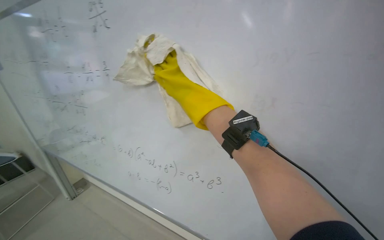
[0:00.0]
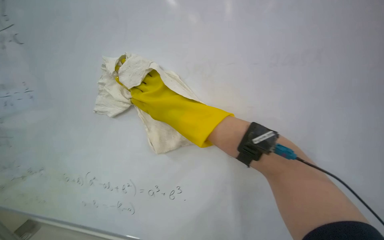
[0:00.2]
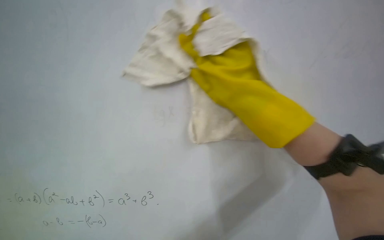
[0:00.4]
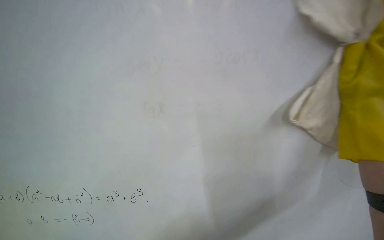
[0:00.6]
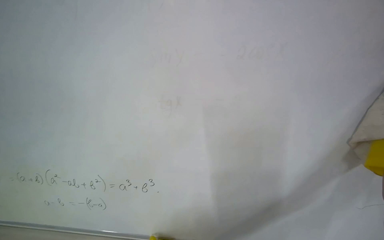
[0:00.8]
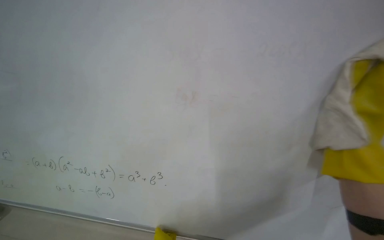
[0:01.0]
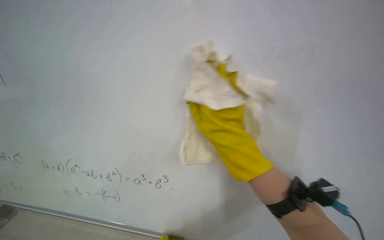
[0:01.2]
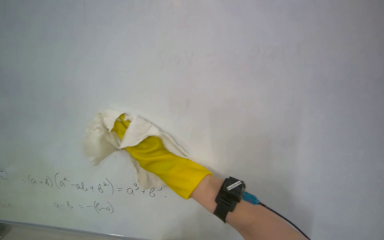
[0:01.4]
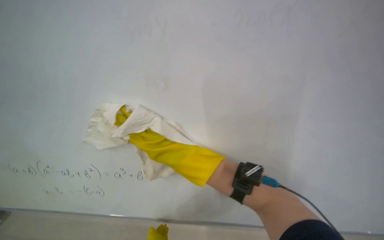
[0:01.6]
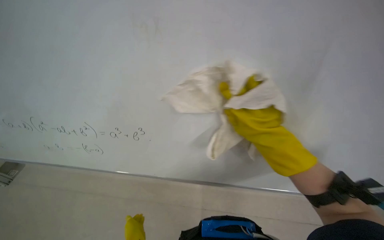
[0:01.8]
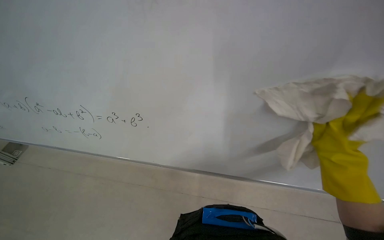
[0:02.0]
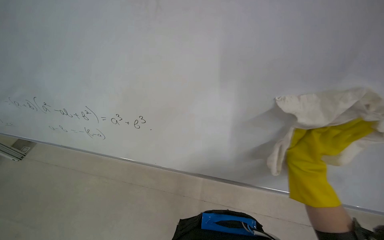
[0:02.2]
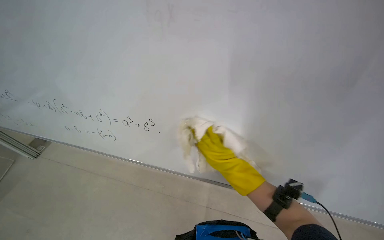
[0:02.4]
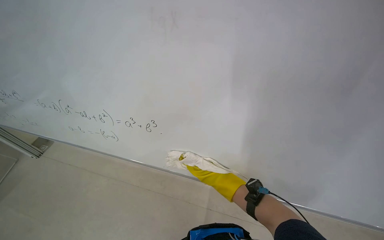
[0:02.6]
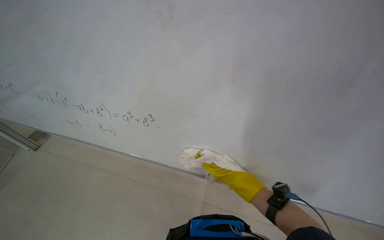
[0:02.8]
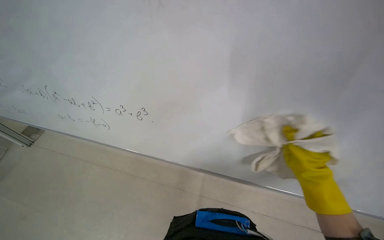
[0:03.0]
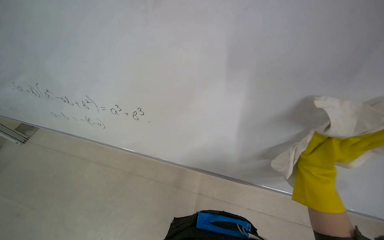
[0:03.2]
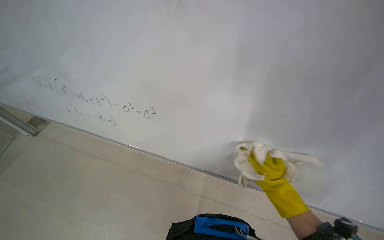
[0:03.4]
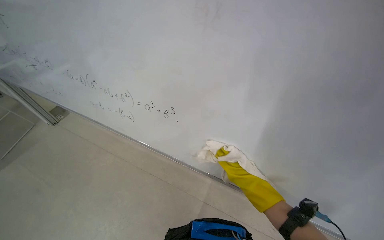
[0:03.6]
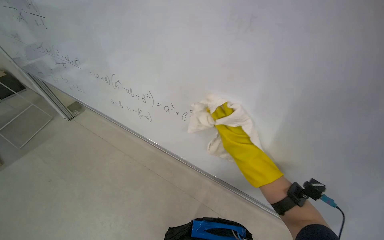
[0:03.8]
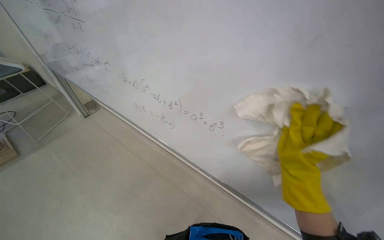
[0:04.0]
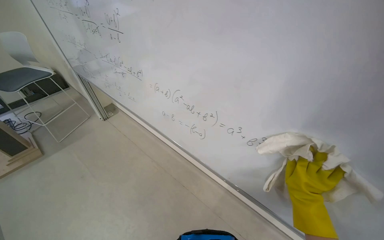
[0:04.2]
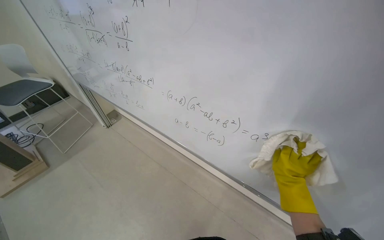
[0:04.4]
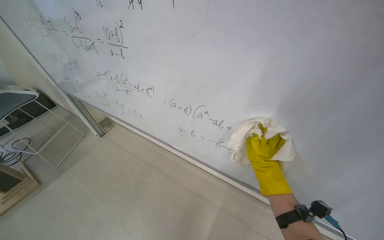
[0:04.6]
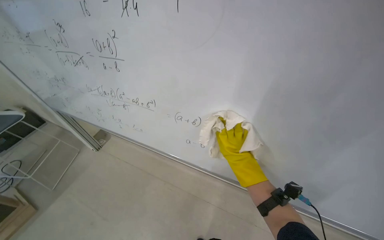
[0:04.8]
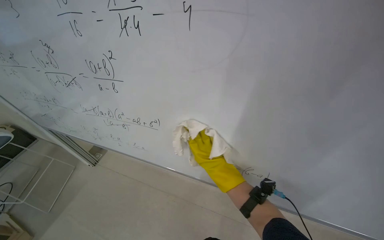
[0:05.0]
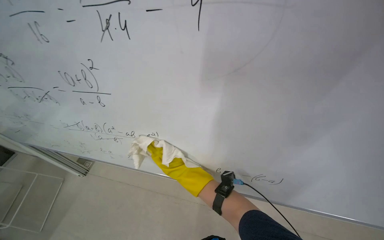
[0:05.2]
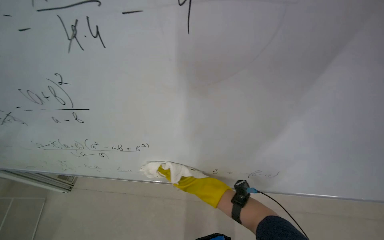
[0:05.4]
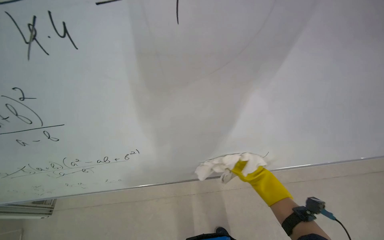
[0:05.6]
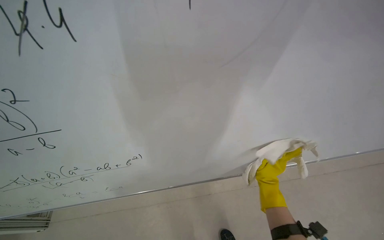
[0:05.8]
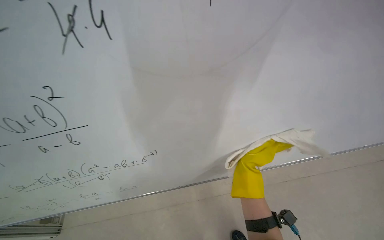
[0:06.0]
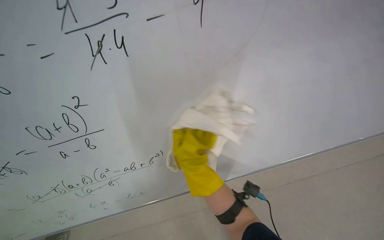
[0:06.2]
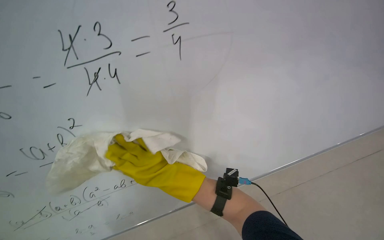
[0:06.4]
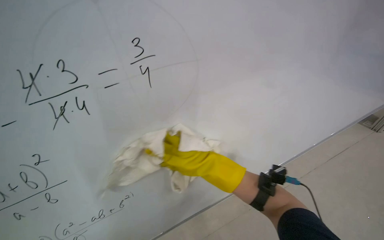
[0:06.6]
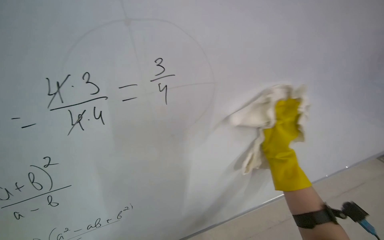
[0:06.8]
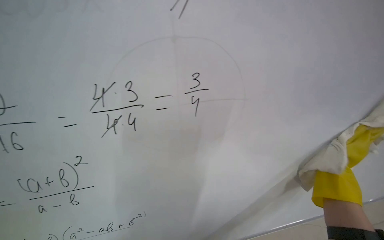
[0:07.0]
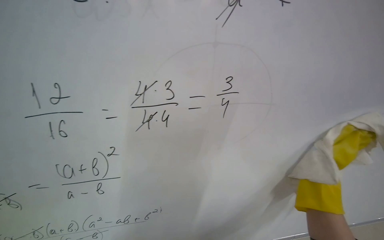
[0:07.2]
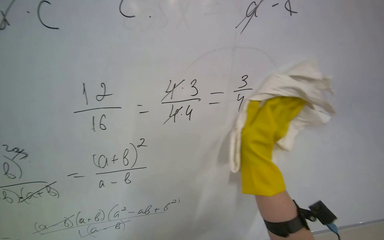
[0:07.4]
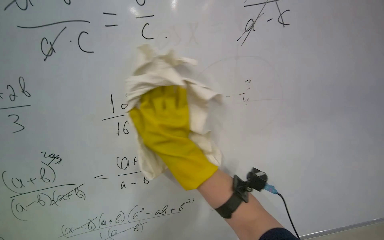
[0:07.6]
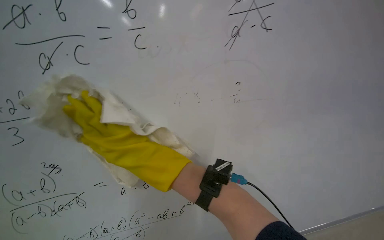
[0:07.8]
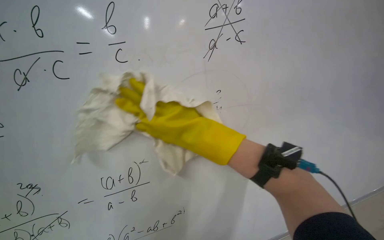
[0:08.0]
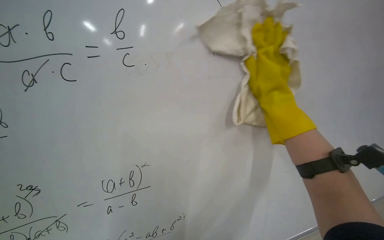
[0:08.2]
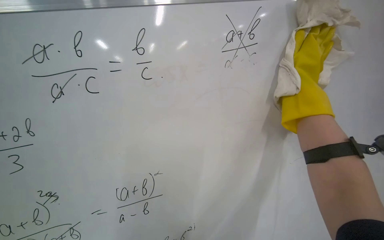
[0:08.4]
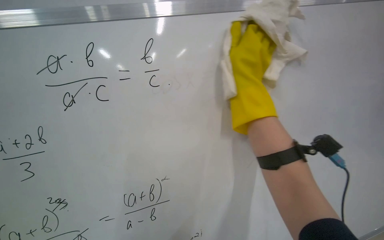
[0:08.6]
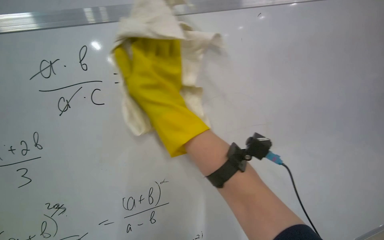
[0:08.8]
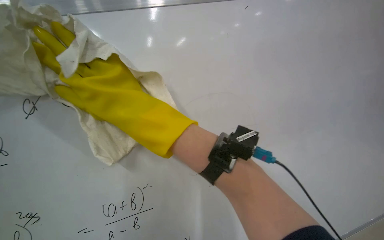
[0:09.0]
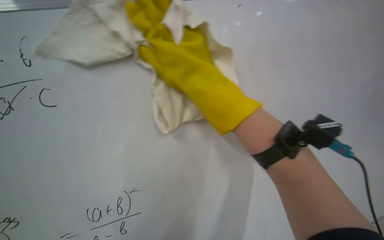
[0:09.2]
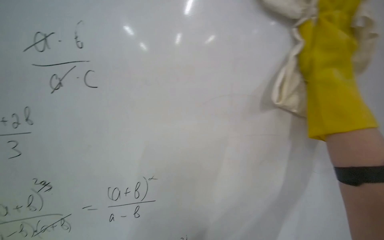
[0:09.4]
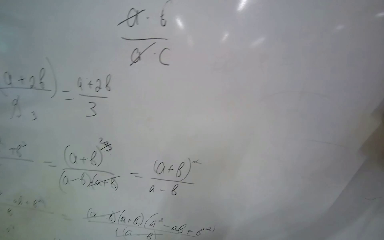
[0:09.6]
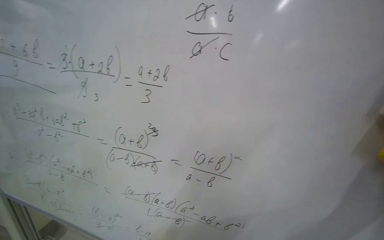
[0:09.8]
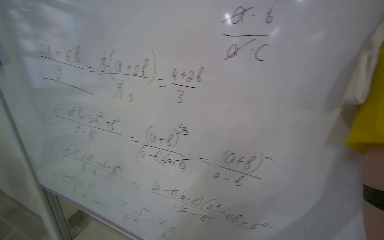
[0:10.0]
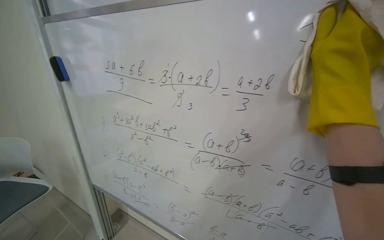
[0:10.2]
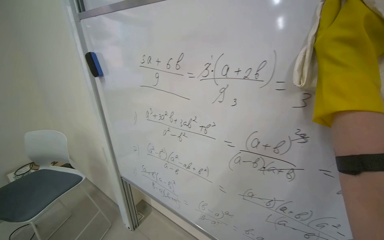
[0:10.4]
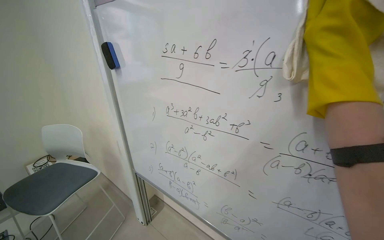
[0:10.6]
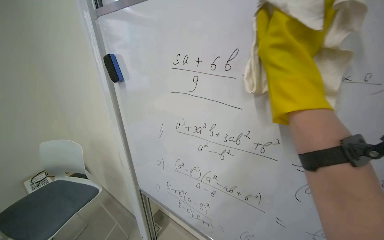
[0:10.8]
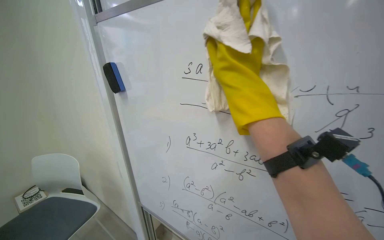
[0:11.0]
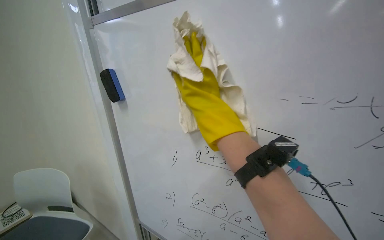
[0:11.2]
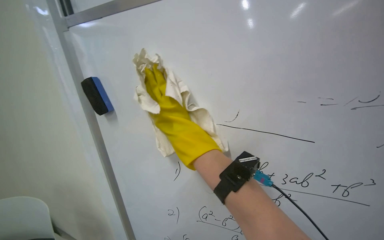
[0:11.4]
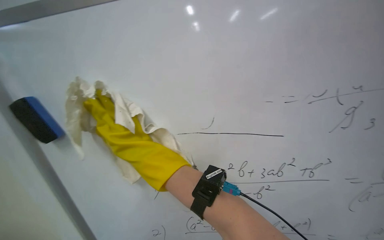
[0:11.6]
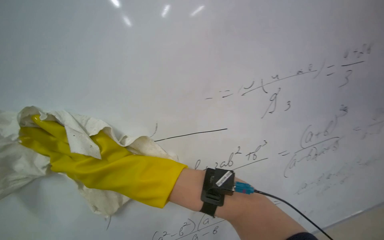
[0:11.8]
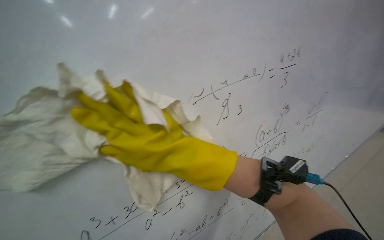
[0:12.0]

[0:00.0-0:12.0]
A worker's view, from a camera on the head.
Job: wiping surfaces.
The whole recording: Wiping whiteboard clean. The worker wipes the whiteboard clean with a cloth.
0:01.6 to 0:03.0: The right hand travels to the right and down the picture by roughly 25 cm.
0:04.4 to 0:06.0: The scene rotates counterclockwise by some 30 degrees.
0:06.0 to 0:07.6: The wearer's head swings approximately 15 degrees to the left. The wearer looks roughly 30 degrees further upward.
0:09.0 to 0:10.4: The head turns to the left by roughly 30 degrees.
0:10.4 to 0:12.0: The camera travels approximately 40 cm. The head rotates approximately 20 degrees to the right.

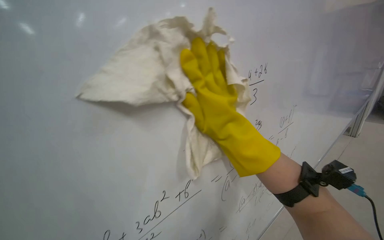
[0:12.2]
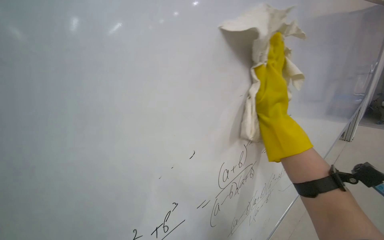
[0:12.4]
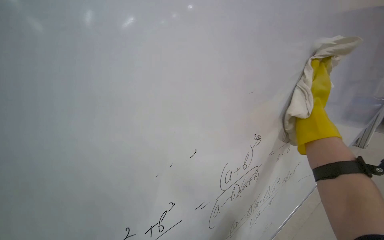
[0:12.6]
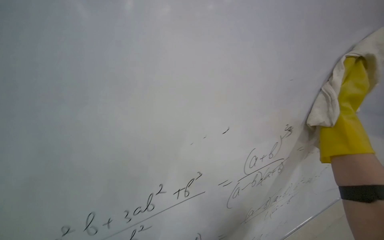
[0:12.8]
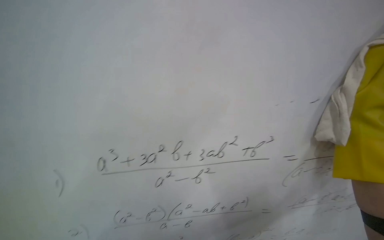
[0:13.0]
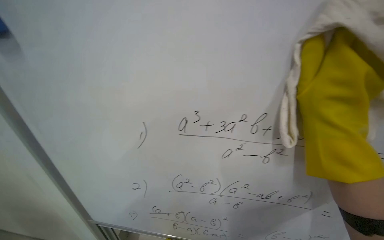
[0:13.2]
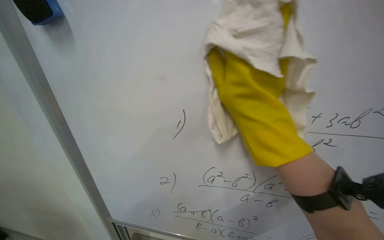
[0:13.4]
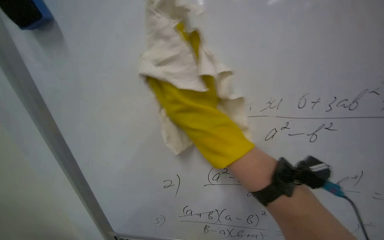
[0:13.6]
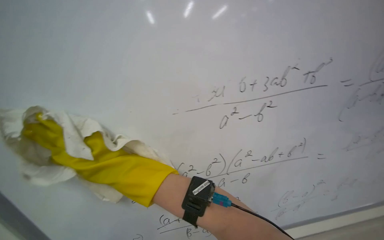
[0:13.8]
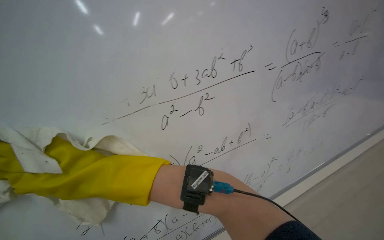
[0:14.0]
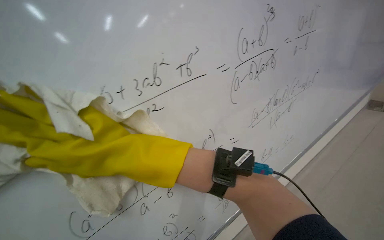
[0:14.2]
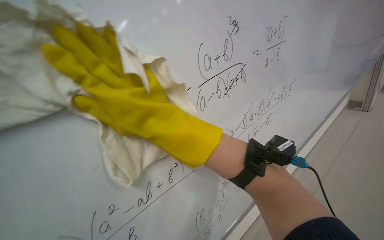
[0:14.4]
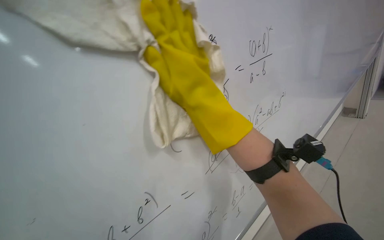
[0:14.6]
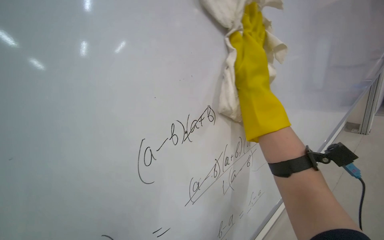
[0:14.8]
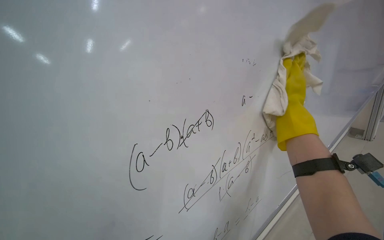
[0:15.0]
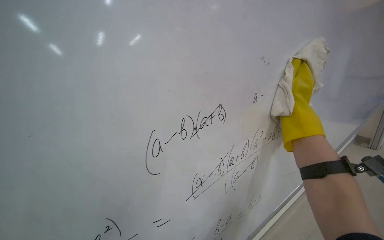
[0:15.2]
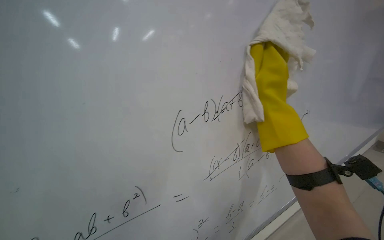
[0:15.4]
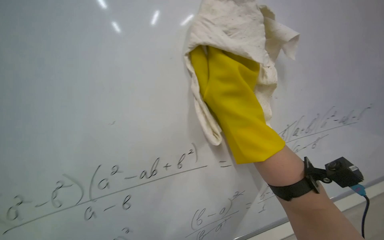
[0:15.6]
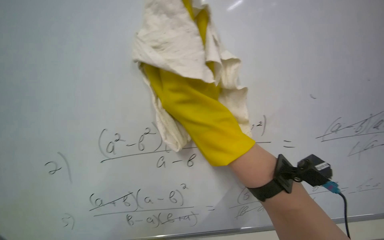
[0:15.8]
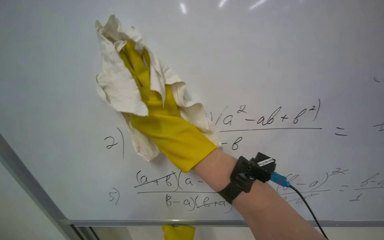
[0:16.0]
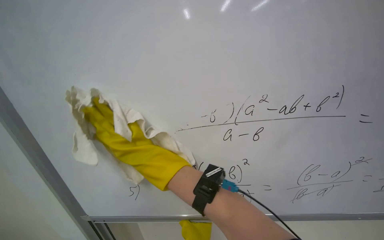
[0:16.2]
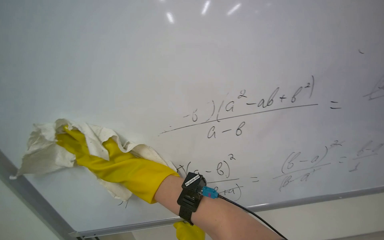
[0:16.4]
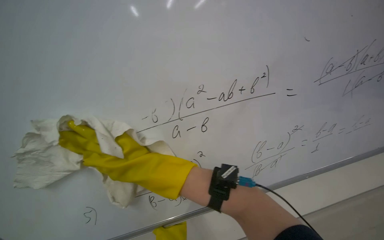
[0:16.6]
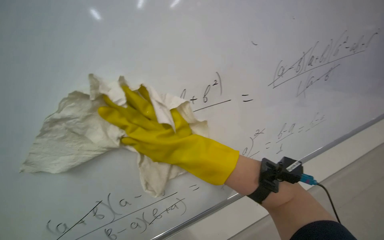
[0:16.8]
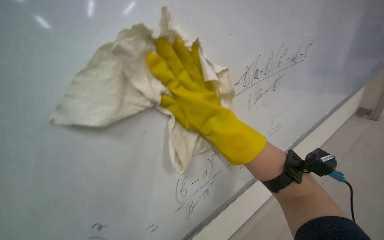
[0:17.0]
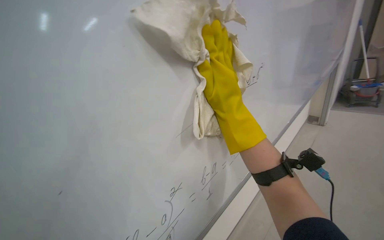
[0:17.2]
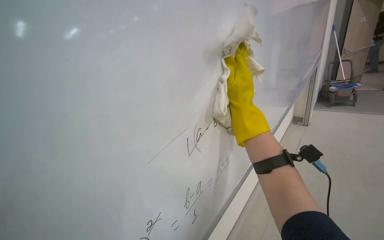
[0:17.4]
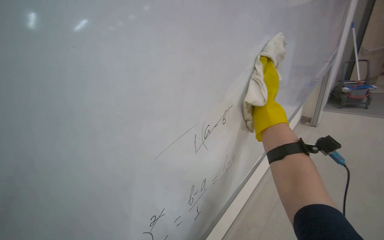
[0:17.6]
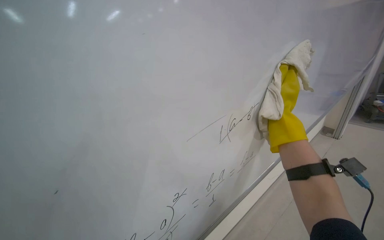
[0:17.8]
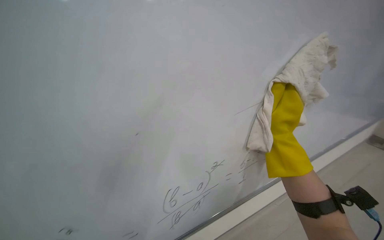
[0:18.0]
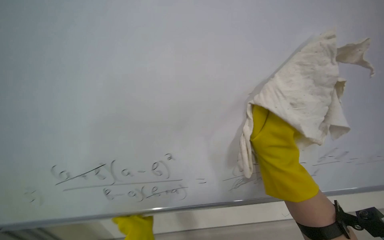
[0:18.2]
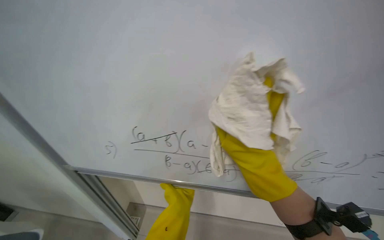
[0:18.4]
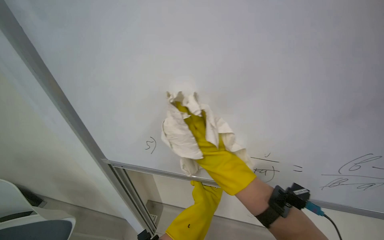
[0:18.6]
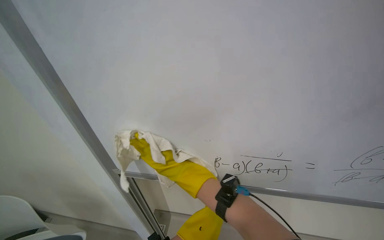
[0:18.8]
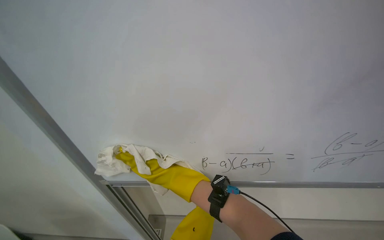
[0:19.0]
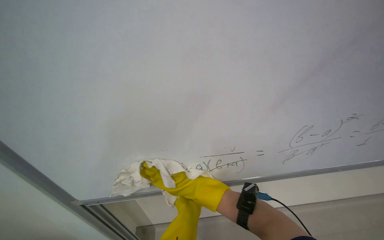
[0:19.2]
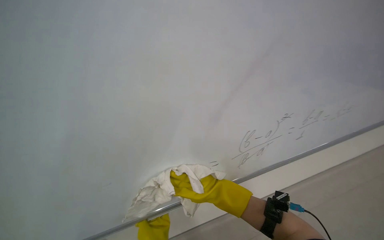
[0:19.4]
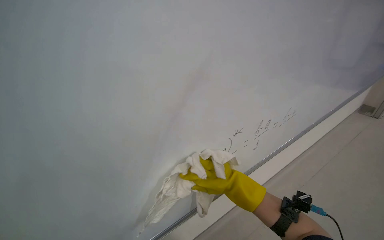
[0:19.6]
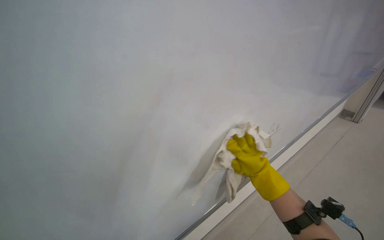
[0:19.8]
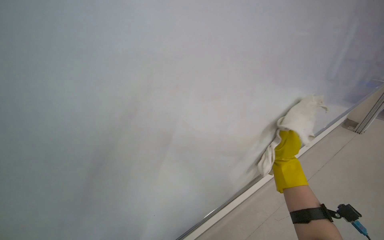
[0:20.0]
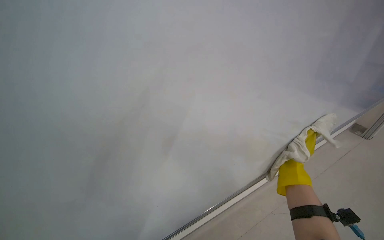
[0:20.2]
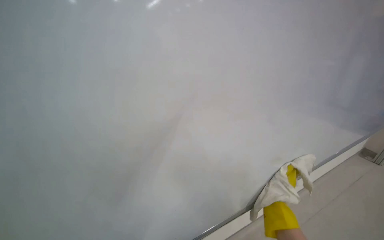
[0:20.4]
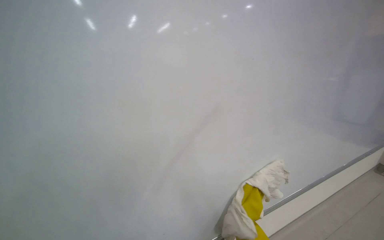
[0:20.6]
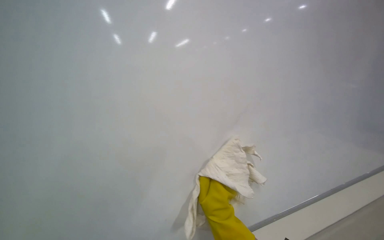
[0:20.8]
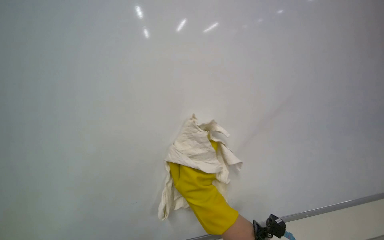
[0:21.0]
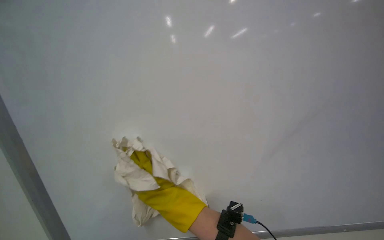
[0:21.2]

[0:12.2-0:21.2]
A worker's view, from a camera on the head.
Job: wiping surfaces.
The whole recording: Wiping whiteboard clean. The worker wipes the whiteboard clean with a cloth.
0:12.2 to 0:13.8: The wearer's head swings roughly 35 degrees to the left. The wearer looks roughly 15 degrees further upward.
0:15.2 to 0:16.6: The camera is carried some 50 cm. The view pans to the left by approximately 20 degrees. The wearer looks some 25 degrees further downward. Everything in view rotates roughly 55 degrees counterclockwise.
0:16.6 to 0:18.2: The camera is aimed some 15 degrees further to the right. The view tilts roughly 15 degrees upward.
0:18.2 to 0:19.8: The right hand moves some 60 cm to the left and comes back.
0:19.8 to 0:21.2: The view pans to the left by about 20 degrees.
